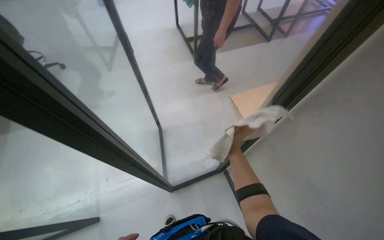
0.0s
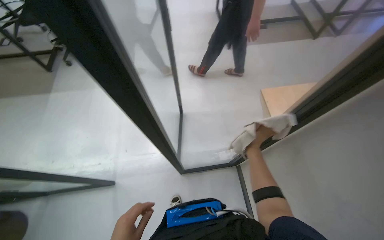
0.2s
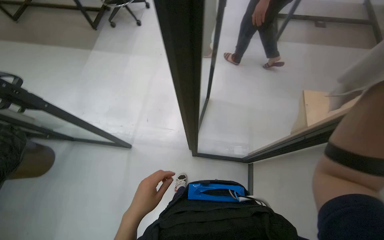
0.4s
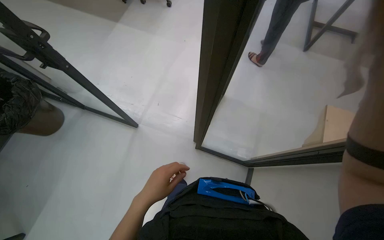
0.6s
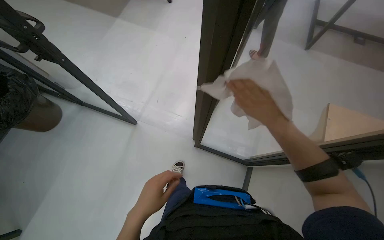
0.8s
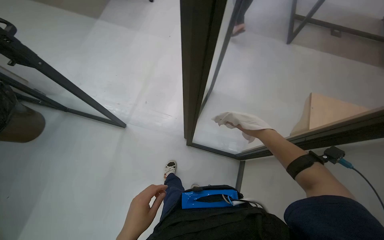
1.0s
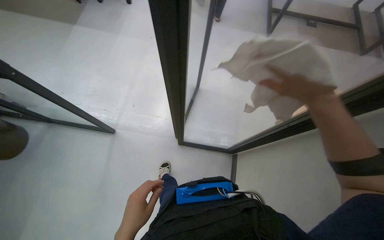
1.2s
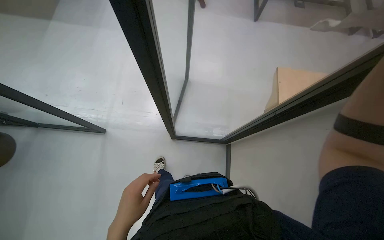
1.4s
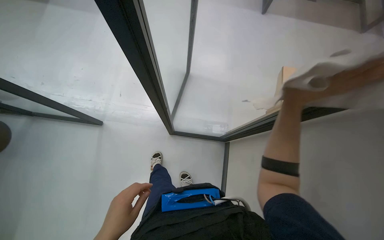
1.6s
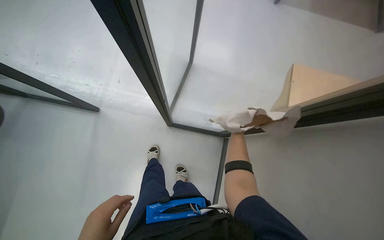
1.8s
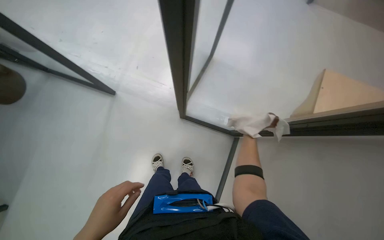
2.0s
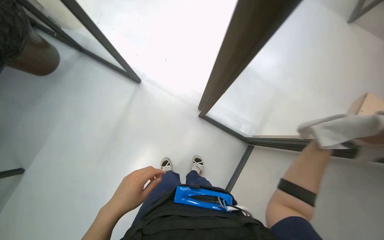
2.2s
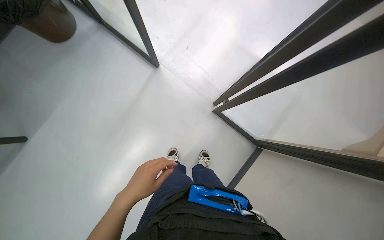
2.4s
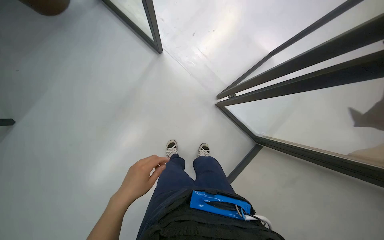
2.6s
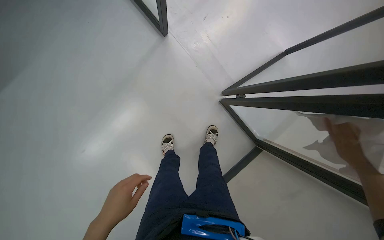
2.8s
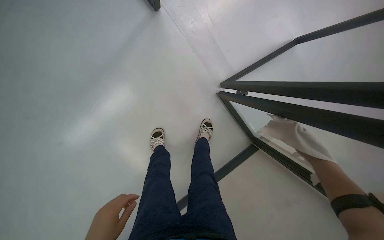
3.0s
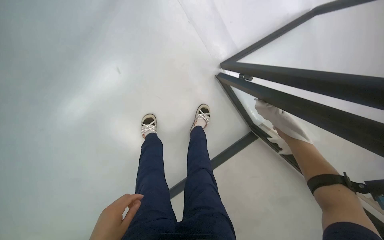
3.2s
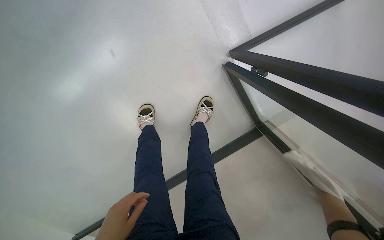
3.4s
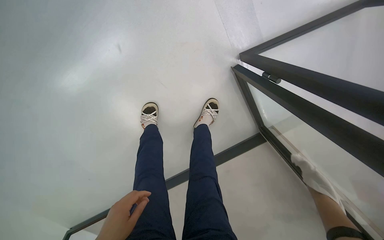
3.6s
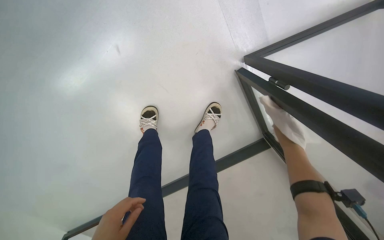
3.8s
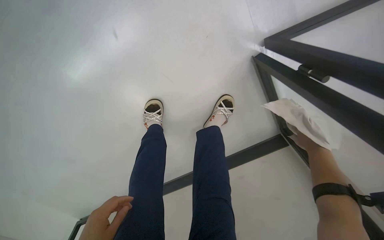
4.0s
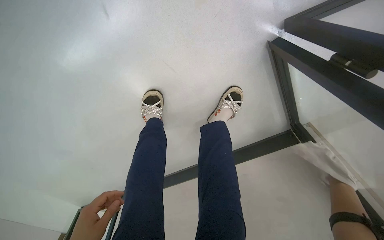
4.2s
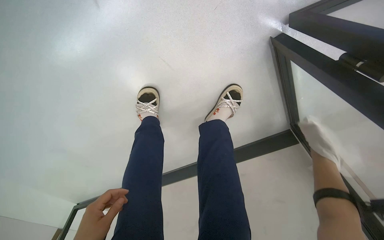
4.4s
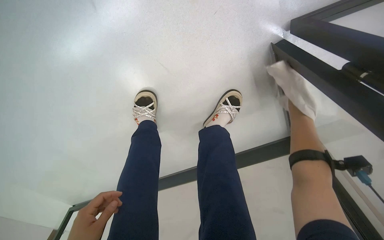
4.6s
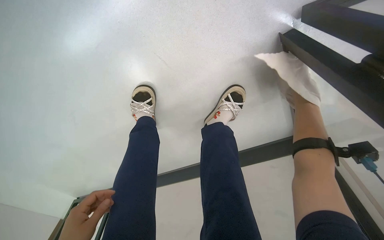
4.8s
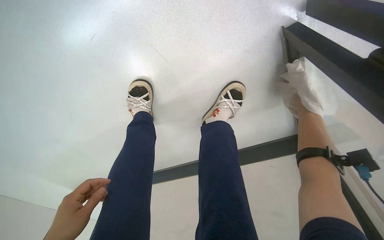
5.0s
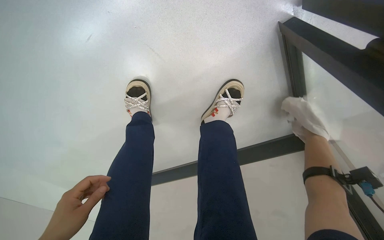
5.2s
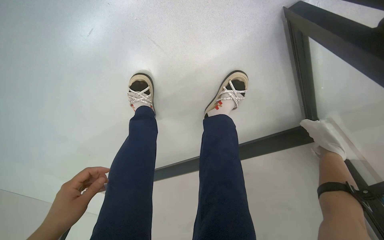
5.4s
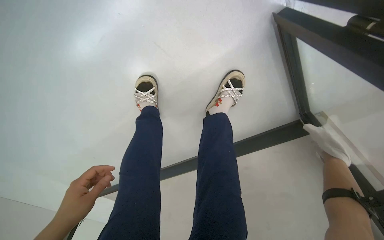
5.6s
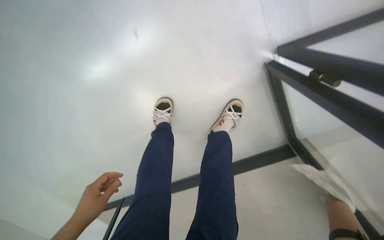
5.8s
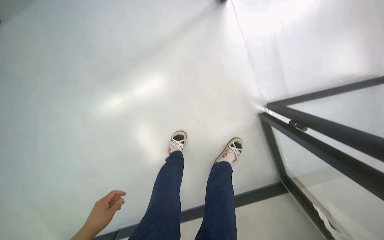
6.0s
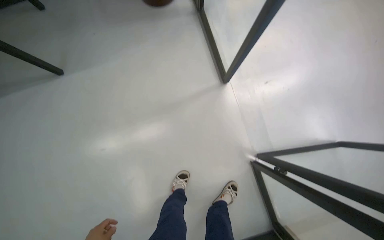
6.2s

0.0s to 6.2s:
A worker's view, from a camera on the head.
Job: wiping surfaces.
The whole recording: Wiping glass door and frame. The worker wipes the glass door and its frame with a white cloth.
0.0s to 1.6s: The camera pitches downward, by approximately 20 degrees. The scene rotates clockwise by about 25 degrees.
1.6s to 3.2s: The wearer looks approximately 20 degrees further downward. Everything in view rotates approximately 35 degrees clockwise.
3.2s to 4.6s: The camera is carried approximately 40 cm. The camera pitches downward, by approximately 20 degrees.
4.6s to 6.2s: The head travels about 50 cm. The view tips upward by approximately 40 degrees.

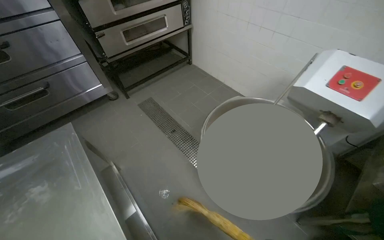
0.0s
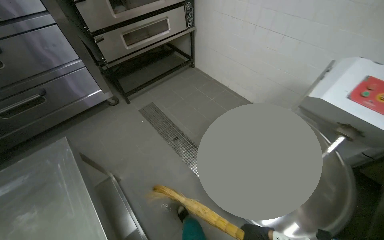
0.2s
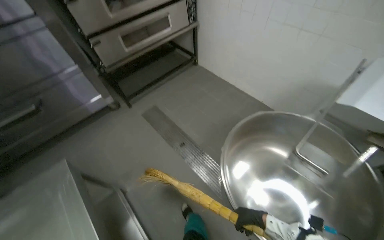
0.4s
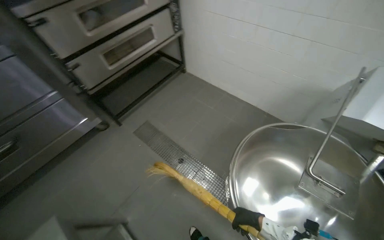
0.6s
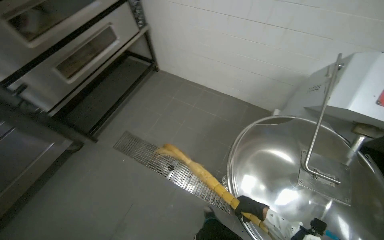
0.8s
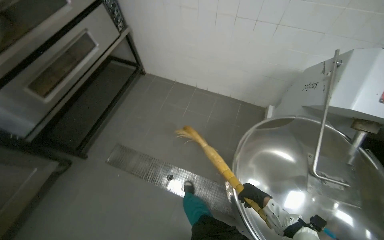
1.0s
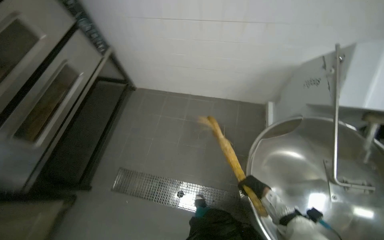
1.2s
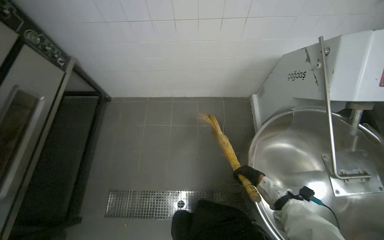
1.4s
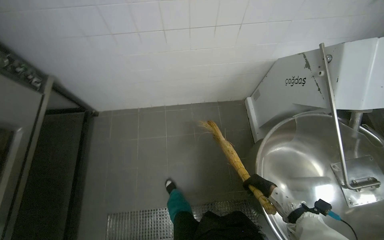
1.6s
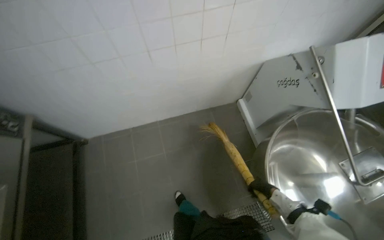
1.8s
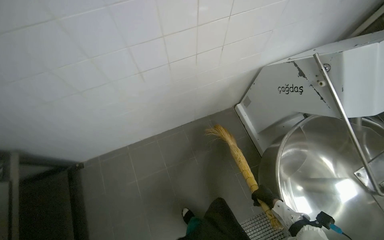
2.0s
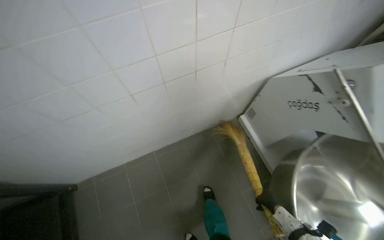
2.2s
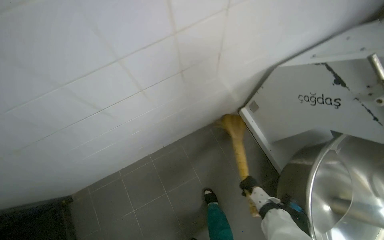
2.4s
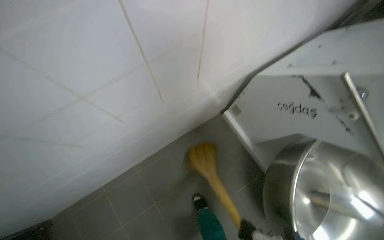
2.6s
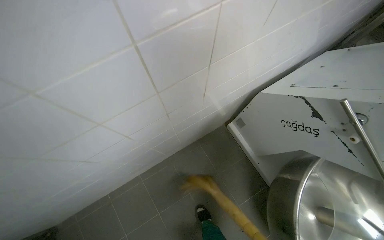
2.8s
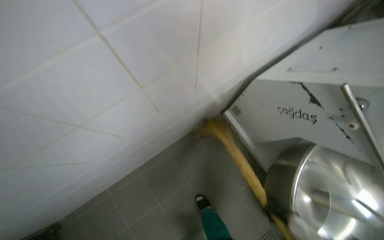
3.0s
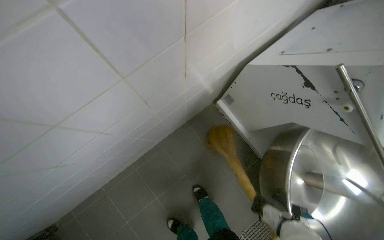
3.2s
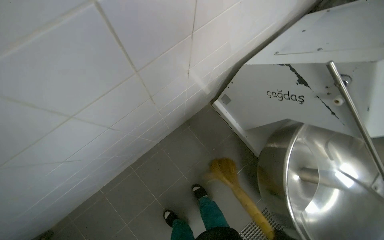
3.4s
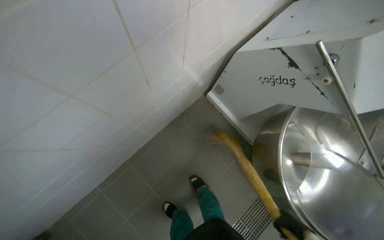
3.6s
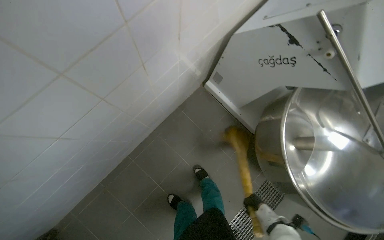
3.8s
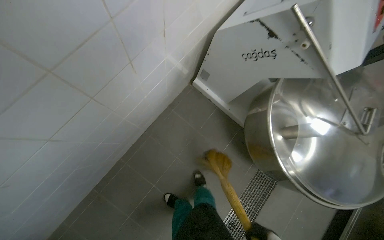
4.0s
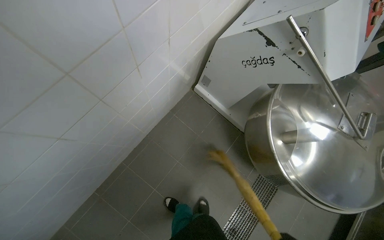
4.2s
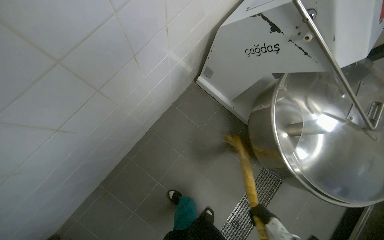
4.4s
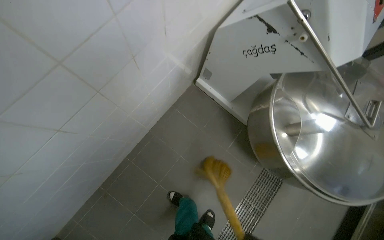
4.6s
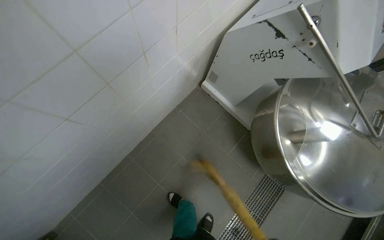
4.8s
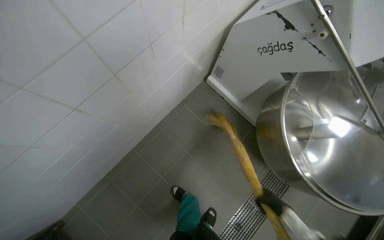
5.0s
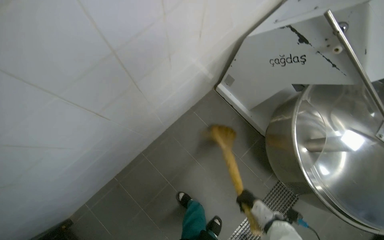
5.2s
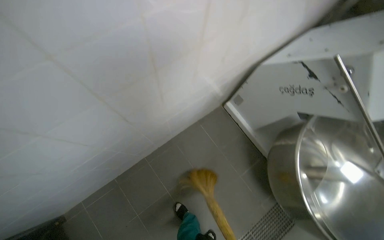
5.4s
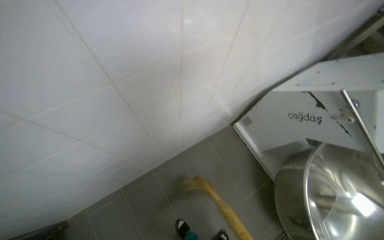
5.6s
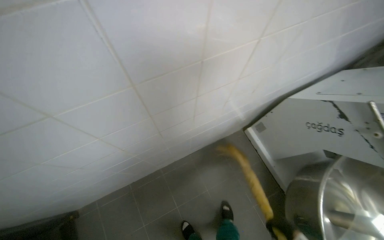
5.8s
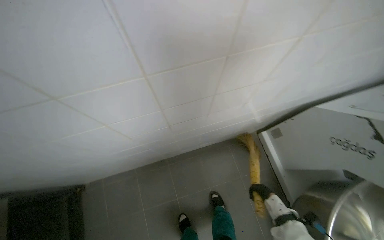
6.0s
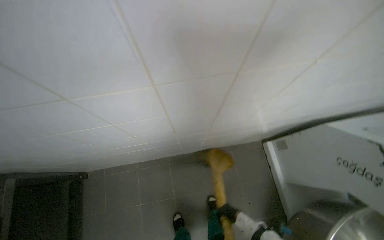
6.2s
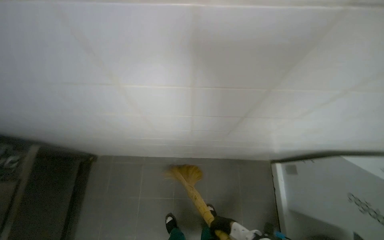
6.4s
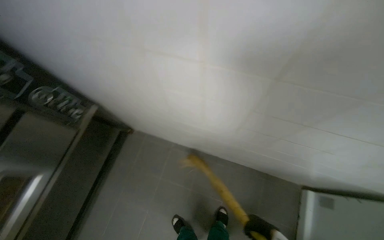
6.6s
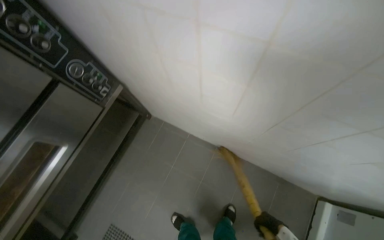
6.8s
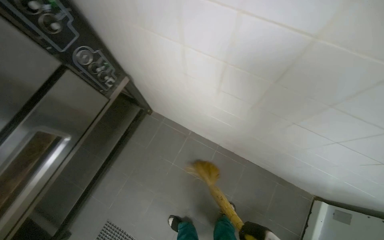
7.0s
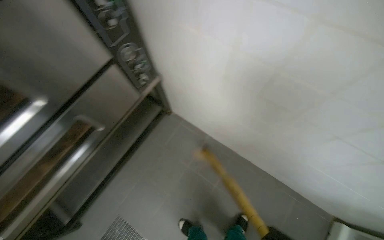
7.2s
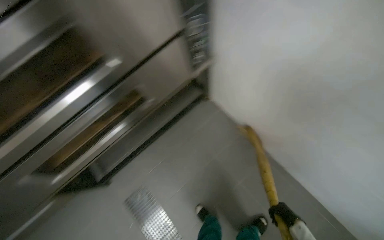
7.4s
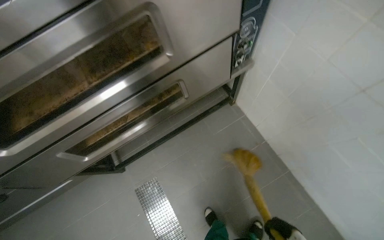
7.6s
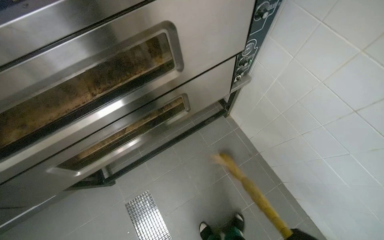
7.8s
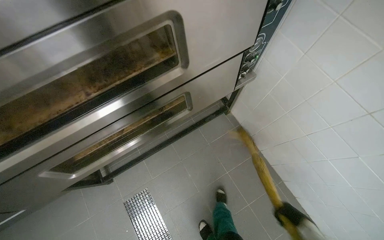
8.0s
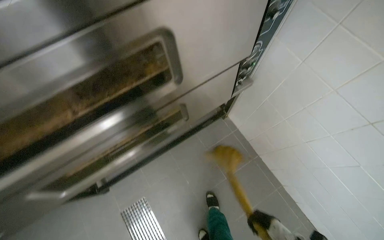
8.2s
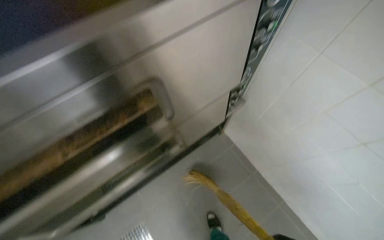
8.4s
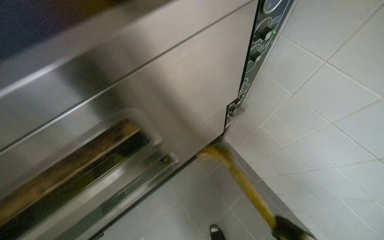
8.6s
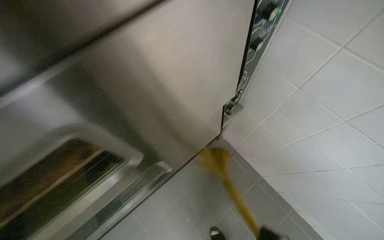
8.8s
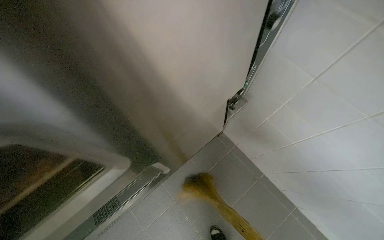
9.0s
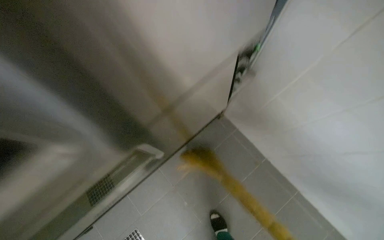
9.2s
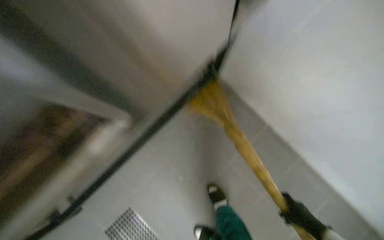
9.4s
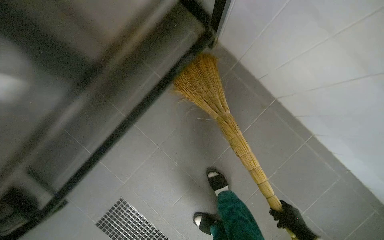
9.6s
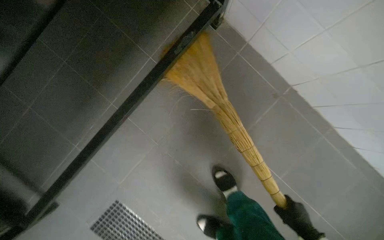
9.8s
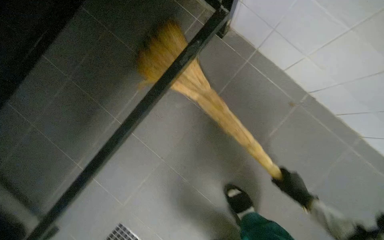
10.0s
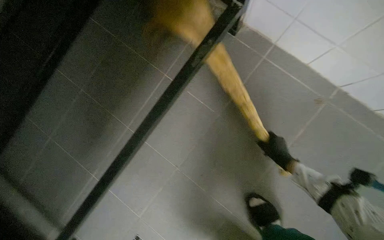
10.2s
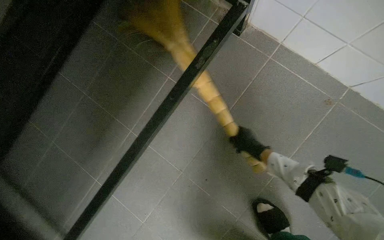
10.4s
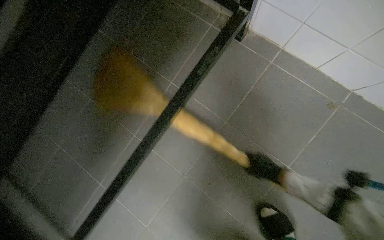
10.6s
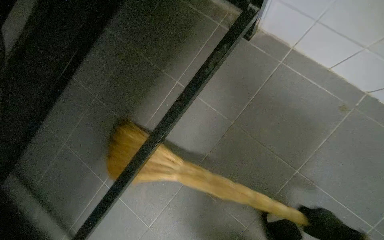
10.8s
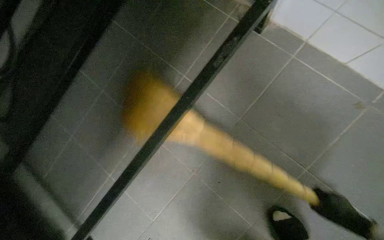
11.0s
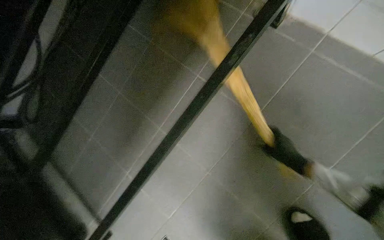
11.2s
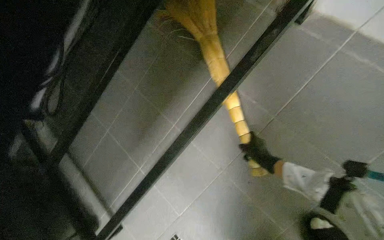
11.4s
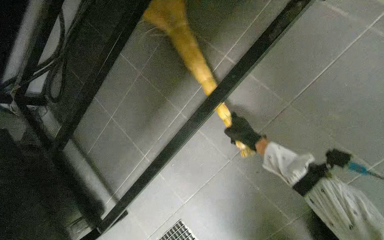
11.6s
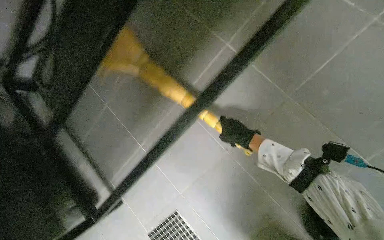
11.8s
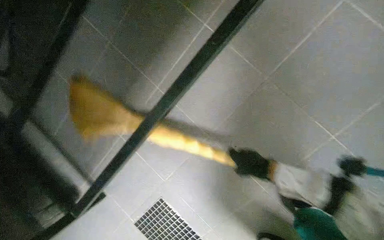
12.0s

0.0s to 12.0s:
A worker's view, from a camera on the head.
Job: sweeping floor.
The whole recording: Sweeping kitchen floor. The worker sweeps the kitchen floor with a broom.
0.0s to 1.6s: The wearer moves some 1 m. The wearer looks approximately 55 degrees further to the right.
1.6s to 3.0s: The wearer moves about 70 cm. The scene rotates counterclockwise by about 25 degrees.
4.4s to 6.0s: The head rotates approximately 35 degrees to the left.
6.0s to 7.6s: The wearer moves approximately 70 cm. The wearer's head swings roughly 75 degrees to the left.
9.0s to 10.4s: The camera travels roughly 60 cm. The view tilts roughly 20 degrees downward.
10.4s to 12.0s: The view tilts roughly 15 degrees downward.

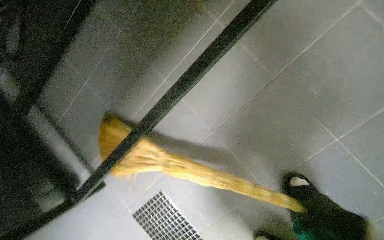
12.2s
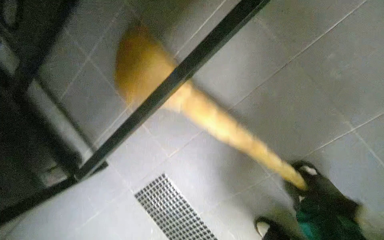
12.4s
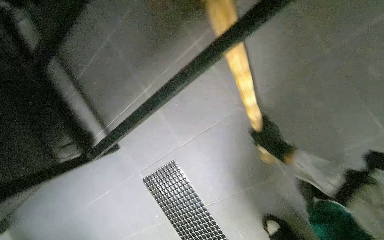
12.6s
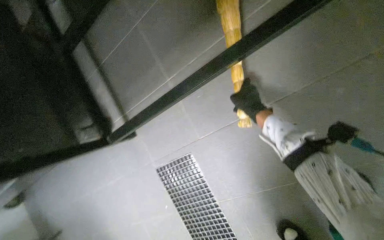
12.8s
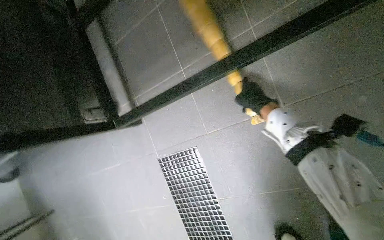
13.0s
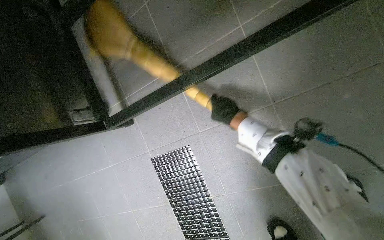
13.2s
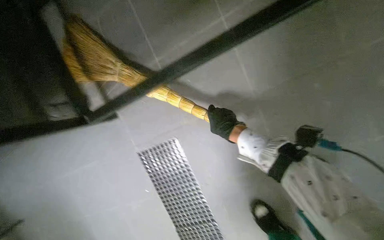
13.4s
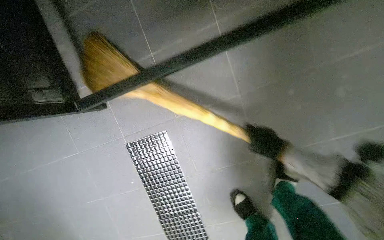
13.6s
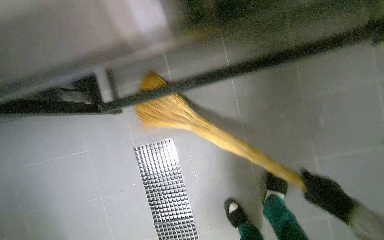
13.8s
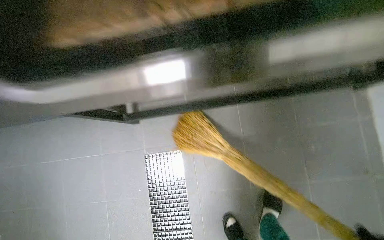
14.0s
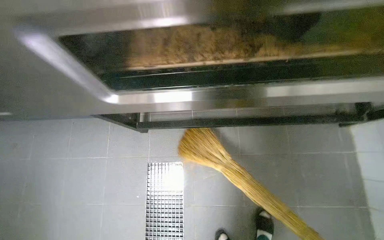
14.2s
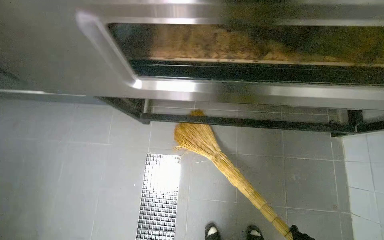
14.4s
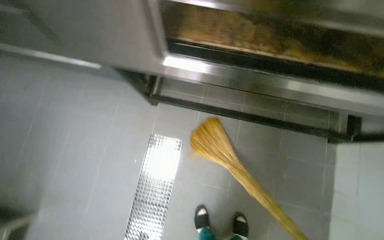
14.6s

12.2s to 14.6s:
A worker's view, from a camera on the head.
Job: sweeping floor.
The whole recording: Sweeping kitchen floor. The worker sweeps the kitchen floor with a broom.
13.4s to 14.6s: The camera travels some 50 cm. The view tilts about 15 degrees upward. The scene rotates clockwise by about 35 degrees.
